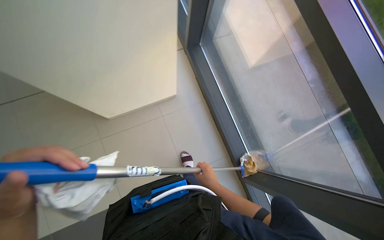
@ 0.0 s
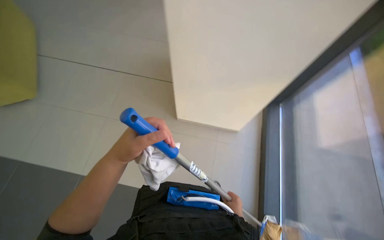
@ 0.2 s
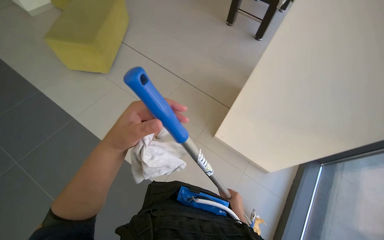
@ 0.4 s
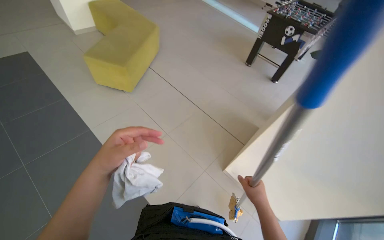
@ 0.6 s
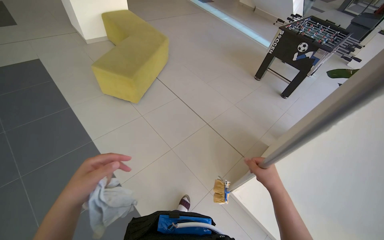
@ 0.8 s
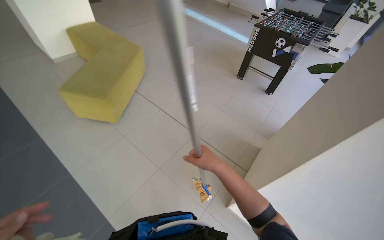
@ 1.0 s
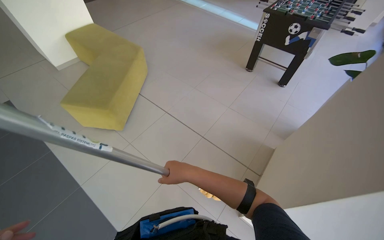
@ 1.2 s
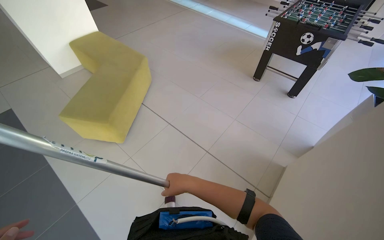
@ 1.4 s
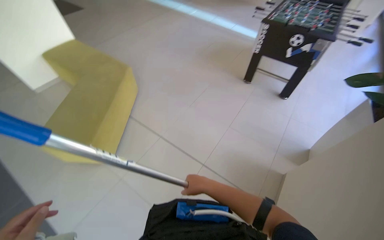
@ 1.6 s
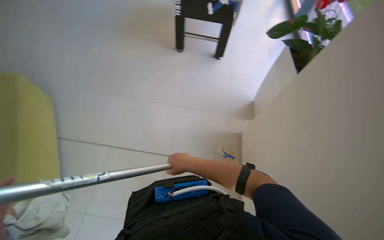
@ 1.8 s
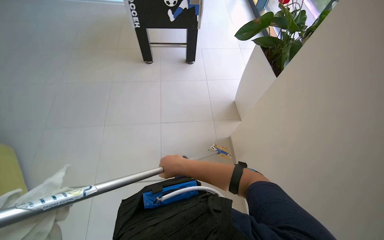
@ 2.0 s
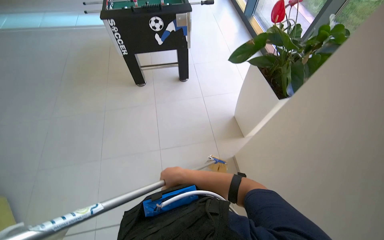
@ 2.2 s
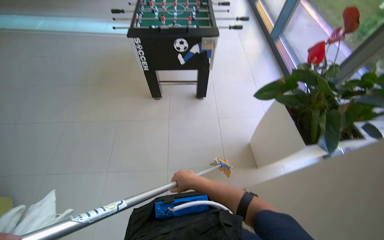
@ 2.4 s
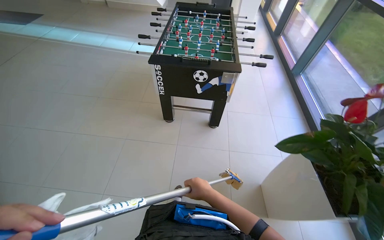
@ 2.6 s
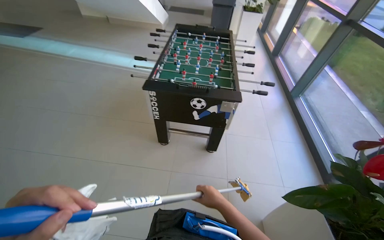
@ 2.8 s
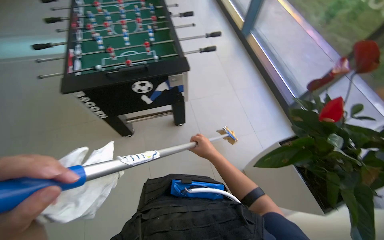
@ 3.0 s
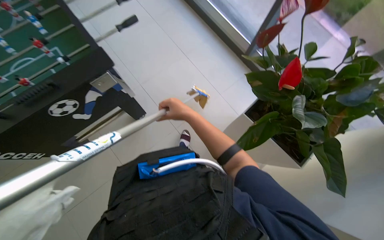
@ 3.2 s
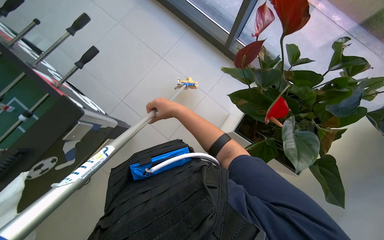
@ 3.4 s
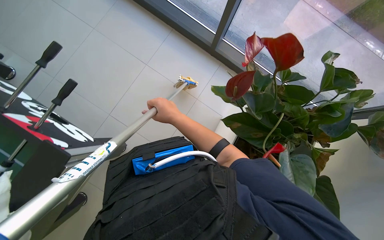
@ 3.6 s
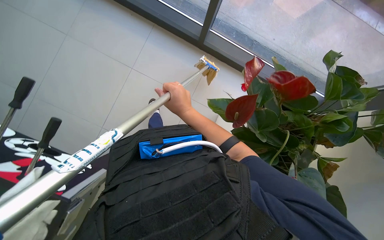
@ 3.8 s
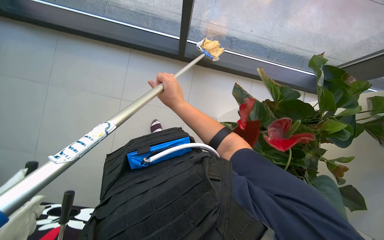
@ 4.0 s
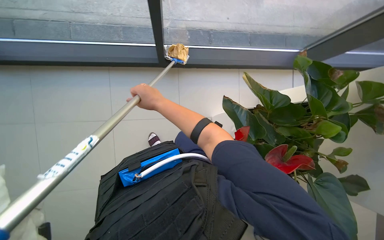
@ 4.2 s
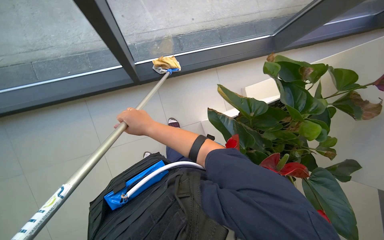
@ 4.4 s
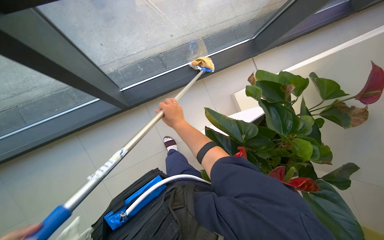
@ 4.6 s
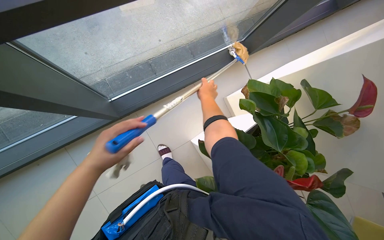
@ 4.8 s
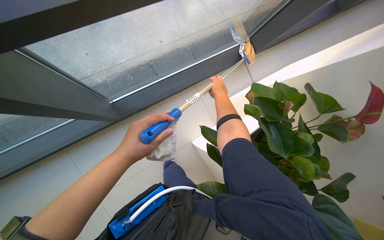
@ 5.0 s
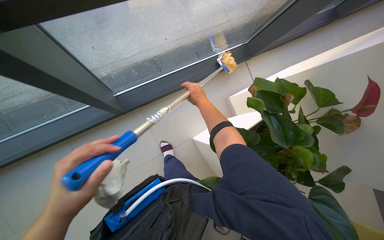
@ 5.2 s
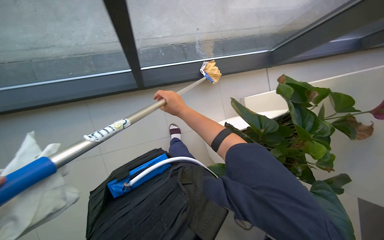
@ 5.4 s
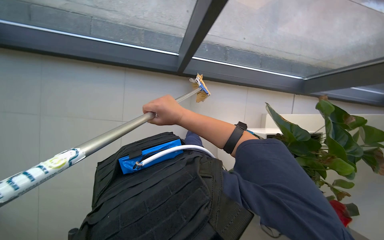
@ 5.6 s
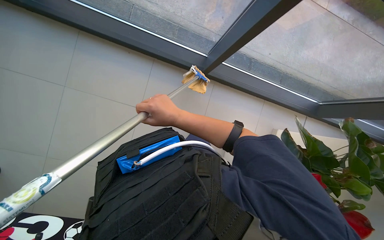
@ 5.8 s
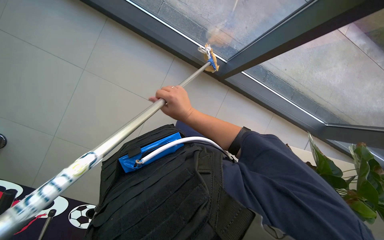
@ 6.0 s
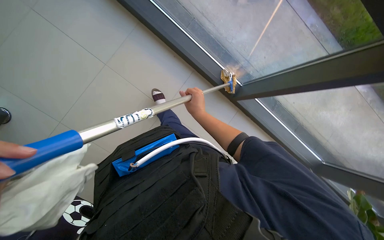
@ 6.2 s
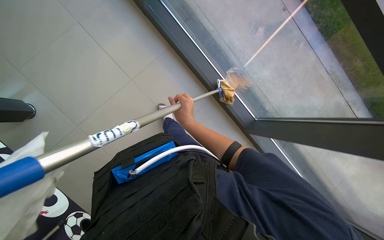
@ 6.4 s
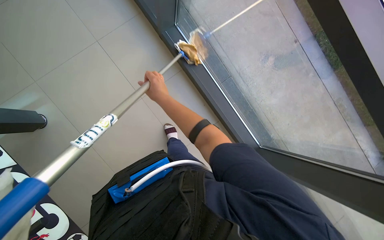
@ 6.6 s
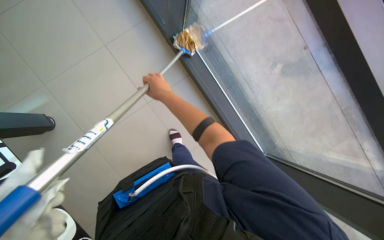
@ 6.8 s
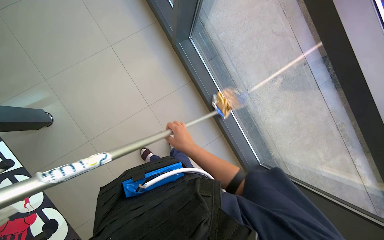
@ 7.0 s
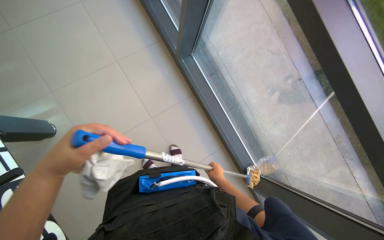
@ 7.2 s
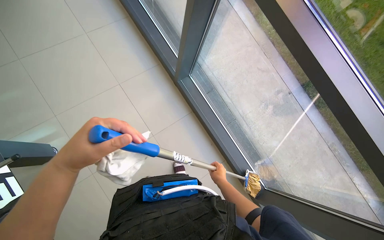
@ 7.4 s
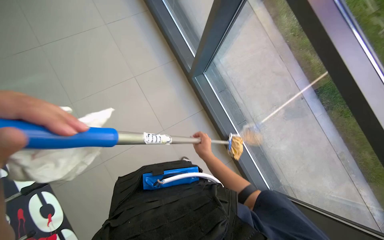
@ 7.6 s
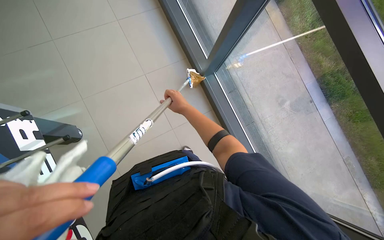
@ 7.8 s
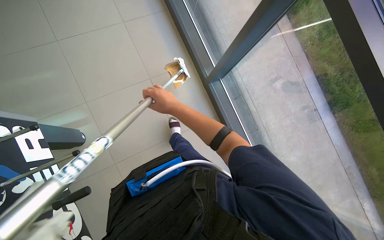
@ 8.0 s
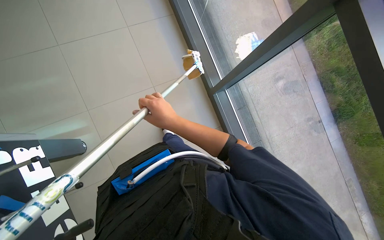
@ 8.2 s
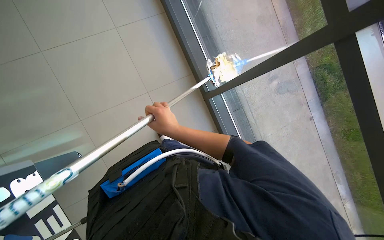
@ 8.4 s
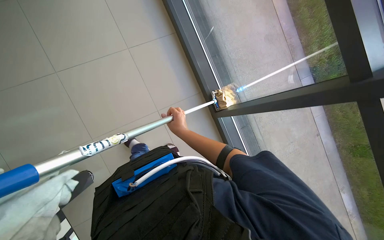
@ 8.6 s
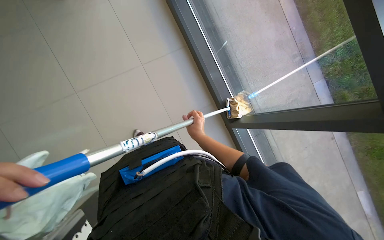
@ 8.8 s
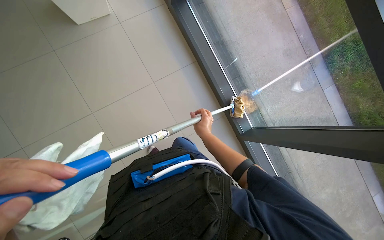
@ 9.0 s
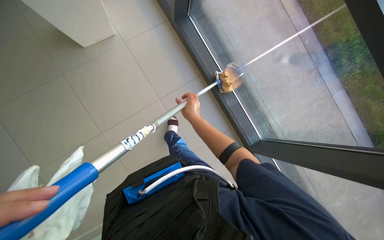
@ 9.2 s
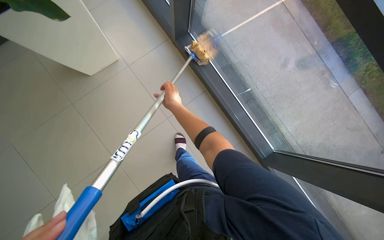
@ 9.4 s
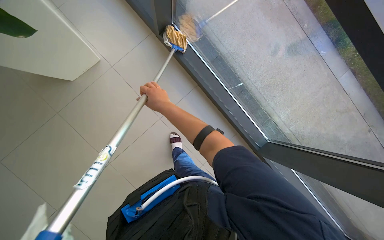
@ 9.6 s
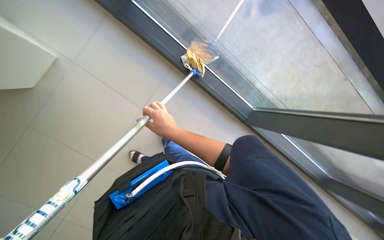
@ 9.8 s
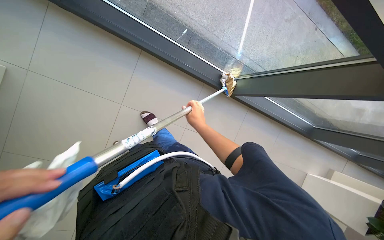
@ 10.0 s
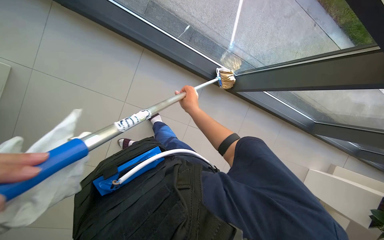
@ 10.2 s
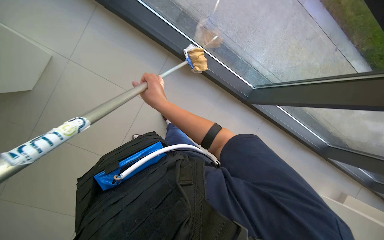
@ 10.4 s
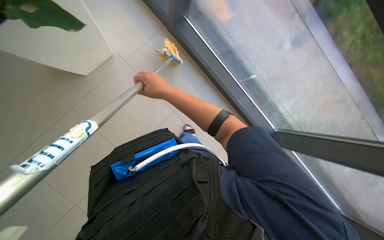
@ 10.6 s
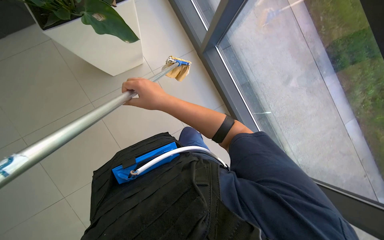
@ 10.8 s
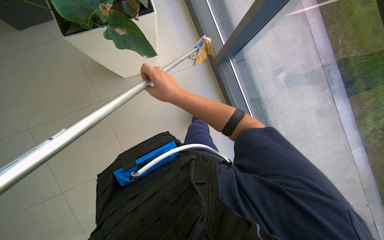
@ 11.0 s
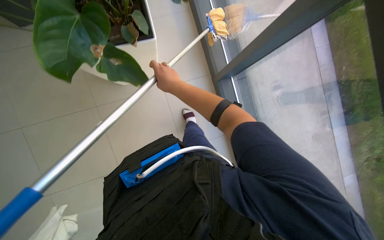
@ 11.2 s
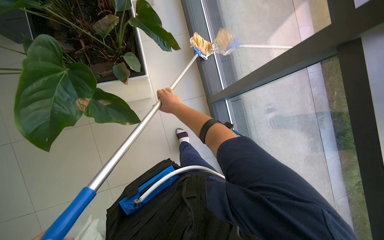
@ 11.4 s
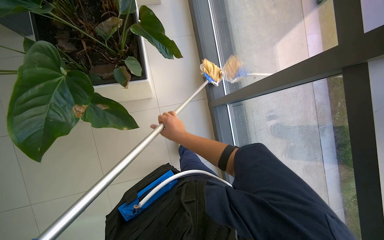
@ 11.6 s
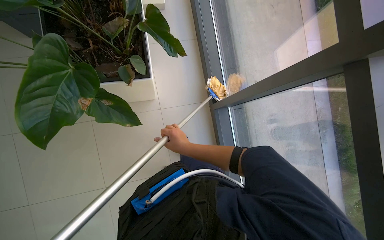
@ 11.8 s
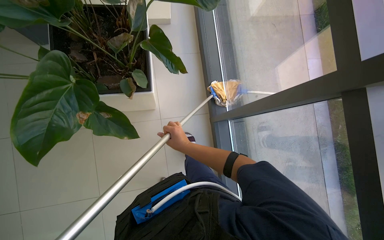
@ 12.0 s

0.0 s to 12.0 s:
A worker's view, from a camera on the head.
Job: cleaning windows.
The whole recording: Cleaning windows with mop. The worker cleans the large windows using a mop with a cloth attached.
0.0 to 1.6 s: The camera travels approximately 80 cm. The wearer's head swings roughly 40 degrees to the left. The wearer looks about 25 degrees further upward.
1.6 to 3.0 s: The head travels approximately 1 m. The wearer's head swings some 50 degrees to the right.
4.4 to 6.0 s: The camera travels some 40 cm. Everything in view rotates roughly 40 degrees clockwise.
6.0 to 7.6 s: The head travels some 40 cm. The camera pitches upward, by some 20 degrees. The scene turns about 35 degrees clockwise in the picture.
7.6 to 9.0 s: The right hand goes some 15 cm up the picture.
9.0 to 10.4 s: The scene turns some 25 degrees counterclockwise in the picture.
10.4 to 12.0 s: The head travels roughly 40 cm. The camera pitches upward, by some 25 degrees. The scene rotates clockwise by about 55 degrees.

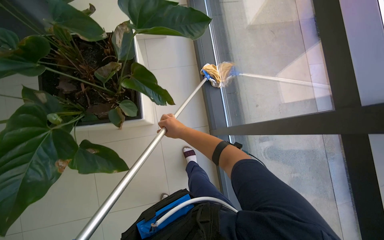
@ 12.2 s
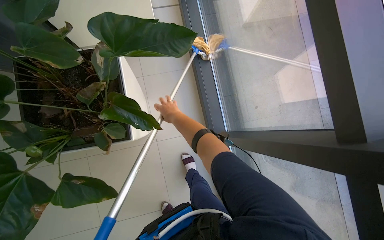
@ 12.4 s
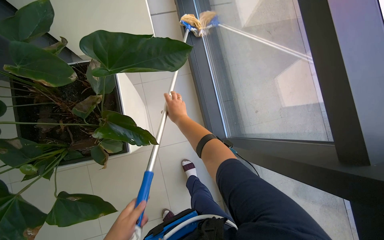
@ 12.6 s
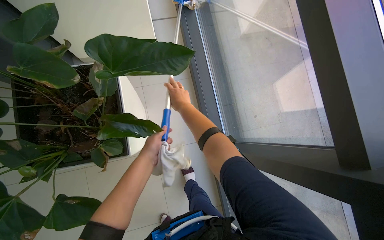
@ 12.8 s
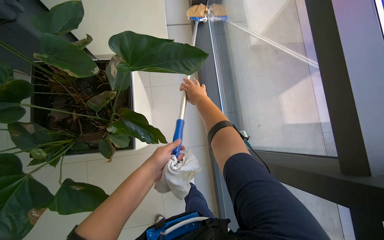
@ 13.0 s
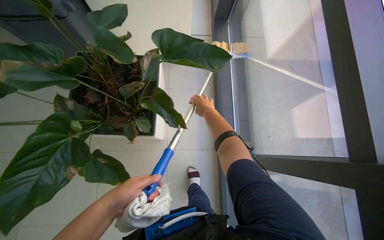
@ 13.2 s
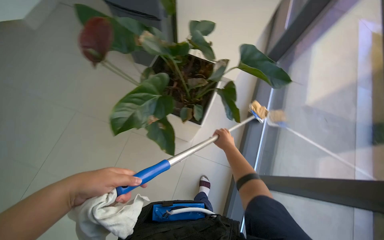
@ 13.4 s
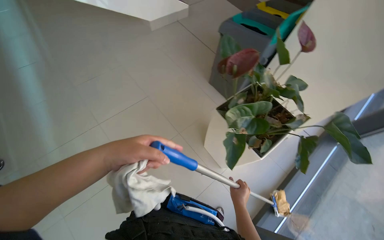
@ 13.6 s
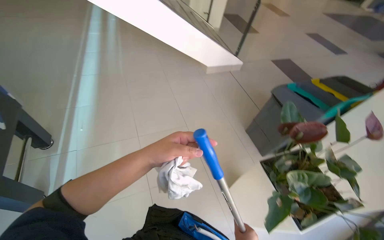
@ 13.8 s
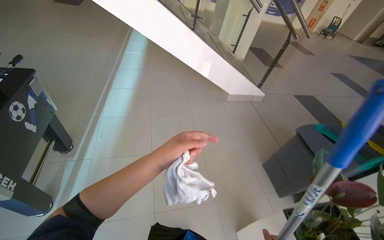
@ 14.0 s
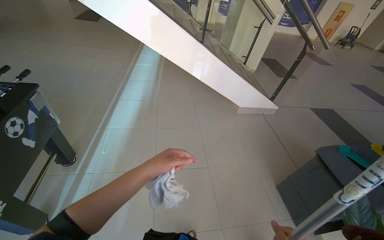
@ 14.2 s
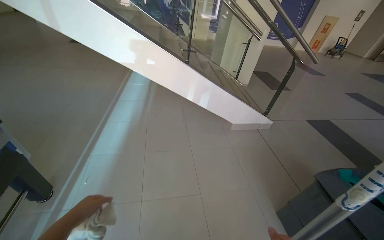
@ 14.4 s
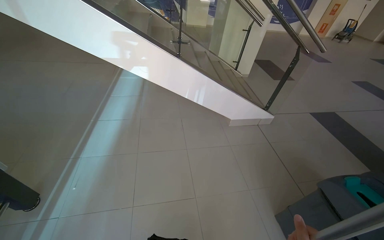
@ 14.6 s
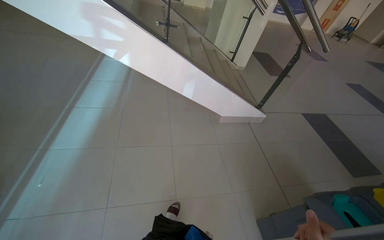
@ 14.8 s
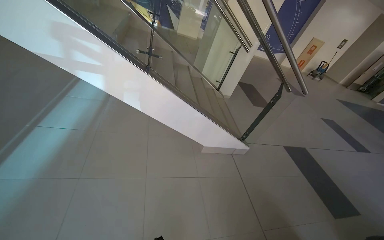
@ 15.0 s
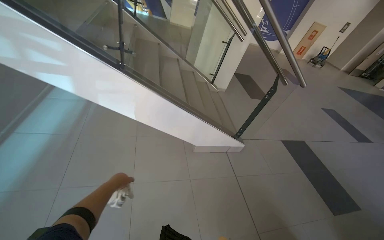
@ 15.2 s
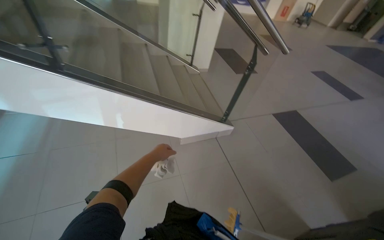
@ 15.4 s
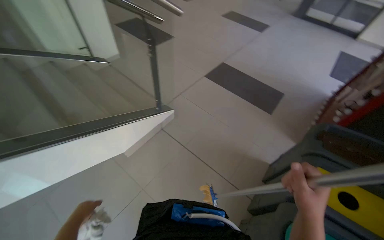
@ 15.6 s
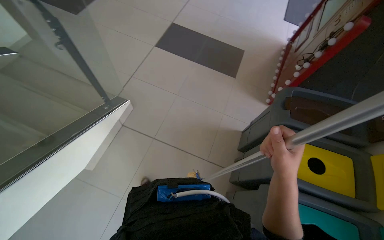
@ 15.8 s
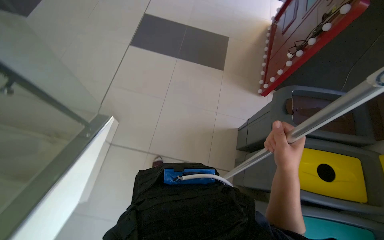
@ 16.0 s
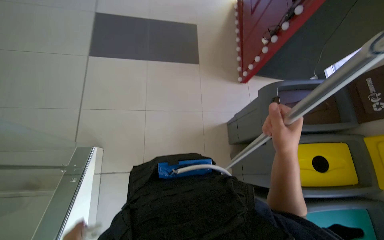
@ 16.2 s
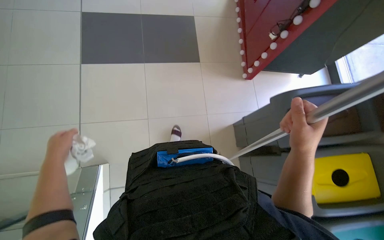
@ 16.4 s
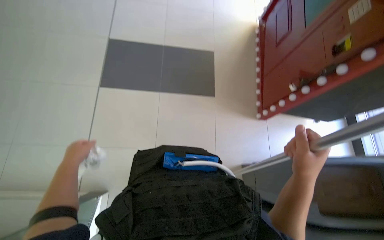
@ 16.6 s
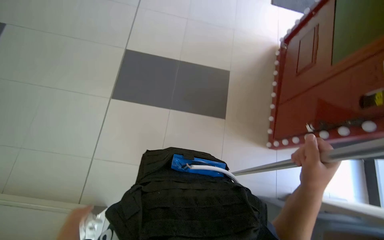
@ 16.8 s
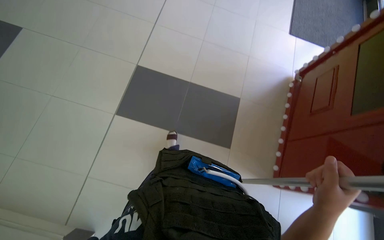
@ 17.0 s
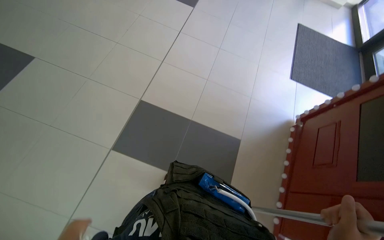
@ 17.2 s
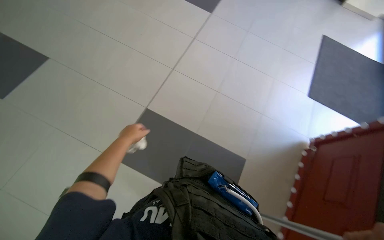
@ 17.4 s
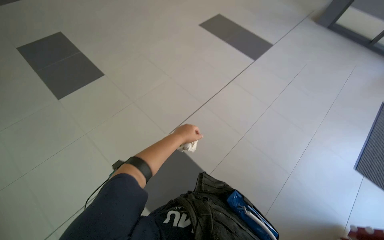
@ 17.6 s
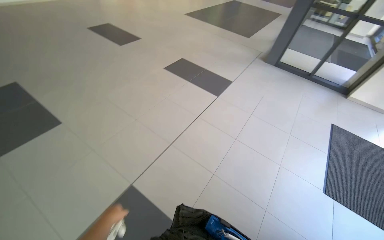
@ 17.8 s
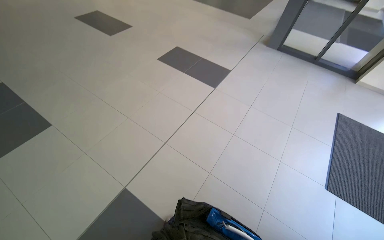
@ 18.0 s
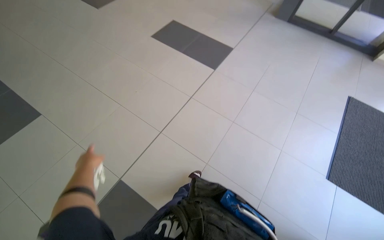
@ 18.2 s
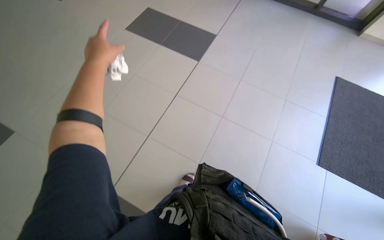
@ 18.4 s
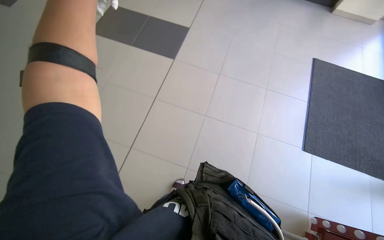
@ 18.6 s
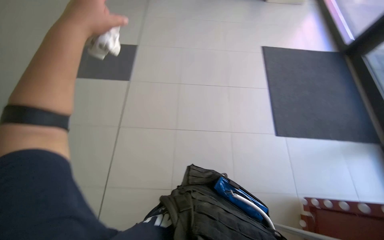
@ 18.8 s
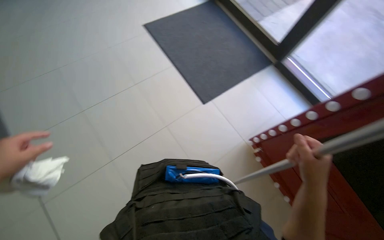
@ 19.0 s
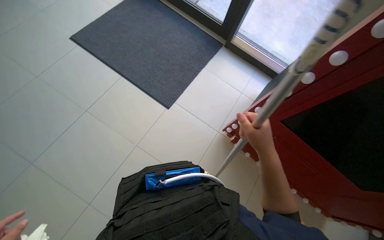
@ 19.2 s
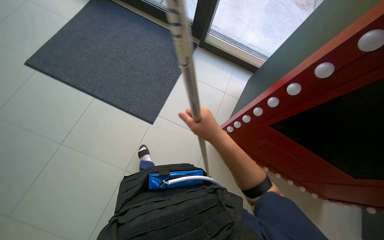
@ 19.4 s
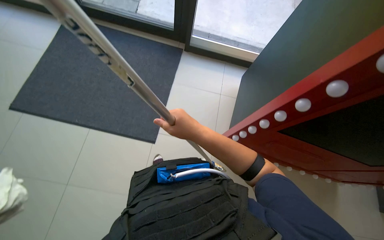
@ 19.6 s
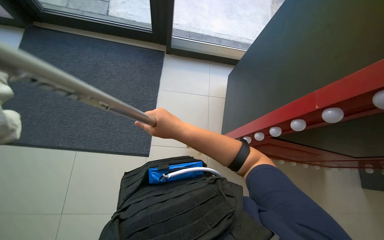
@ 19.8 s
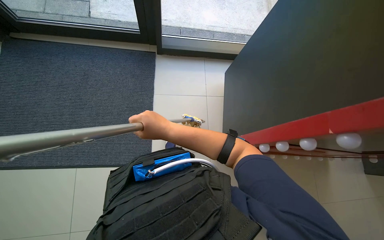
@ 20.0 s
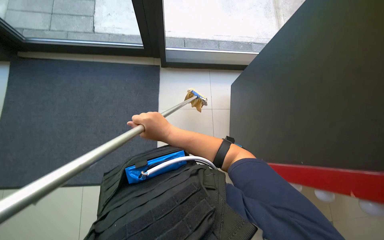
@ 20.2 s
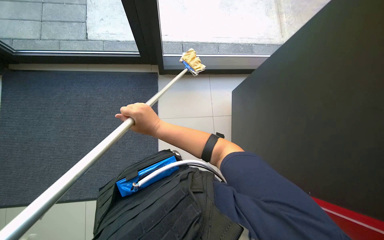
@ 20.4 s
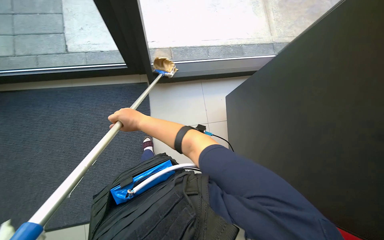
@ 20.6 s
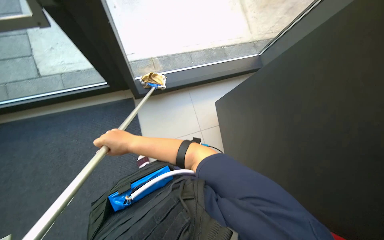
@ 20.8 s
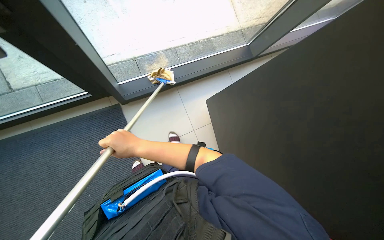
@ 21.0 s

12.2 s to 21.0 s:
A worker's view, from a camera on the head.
Job: cleaning windows.
The whole recording: Cleaning windows with mop. The worker cleans the large windows using a mop with a cloth attached.
13.6 to 15.2 s: The camera is carried some 1 m. The view tilts some 25 degrees upward. The scene rotates clockwise by roughly 30 degrees.
15.2 to 16.6 s: The camera travels roughly 1.5 m. The head turns to the right by about 75 degrees. The view tilts roughly 40 degrees downward.
19.6 to 21.0 s: The scene turns some 30 degrees counterclockwise in the picture. The right hand goes about 35 cm farther from the camera.
